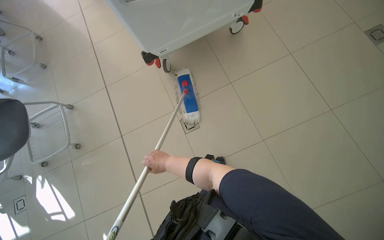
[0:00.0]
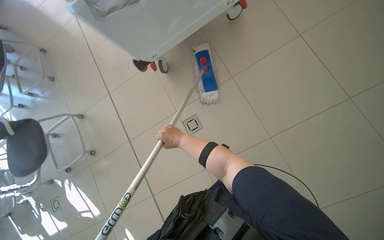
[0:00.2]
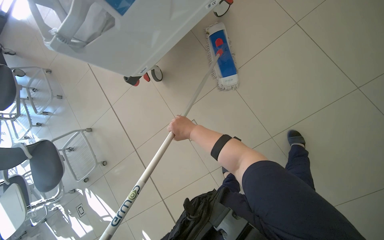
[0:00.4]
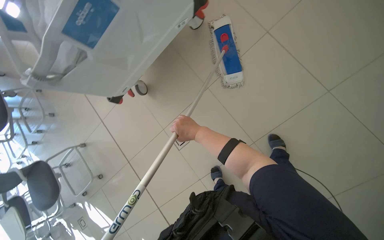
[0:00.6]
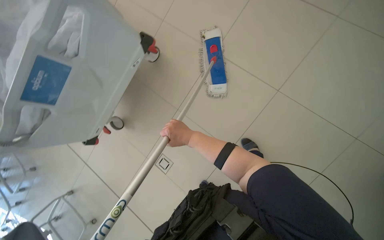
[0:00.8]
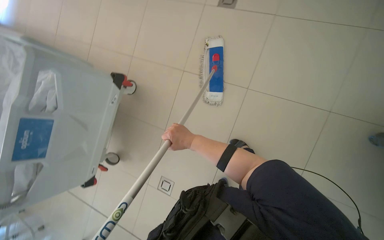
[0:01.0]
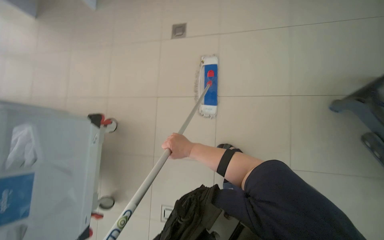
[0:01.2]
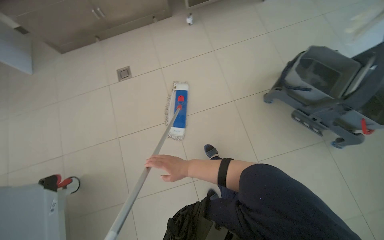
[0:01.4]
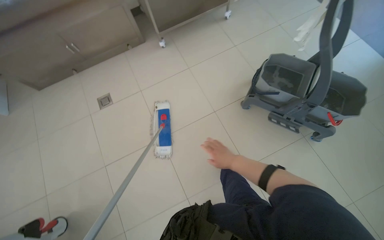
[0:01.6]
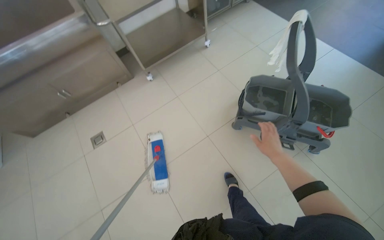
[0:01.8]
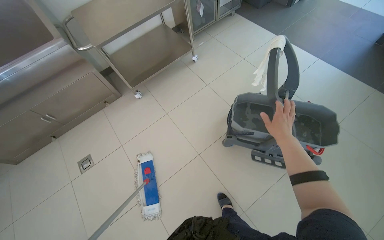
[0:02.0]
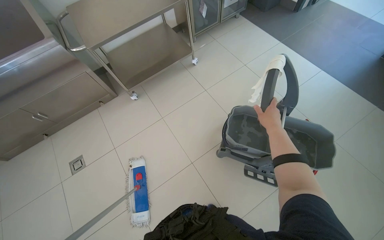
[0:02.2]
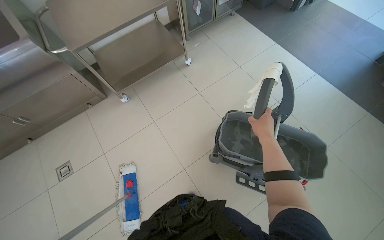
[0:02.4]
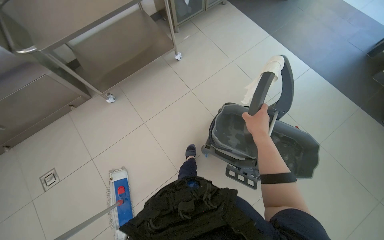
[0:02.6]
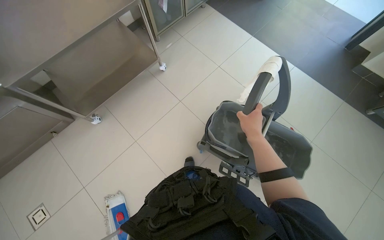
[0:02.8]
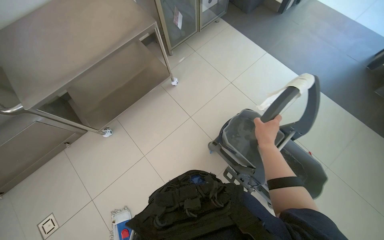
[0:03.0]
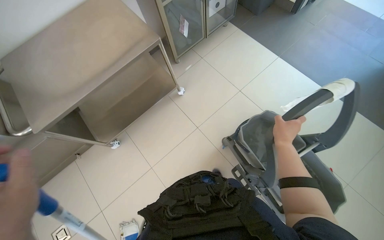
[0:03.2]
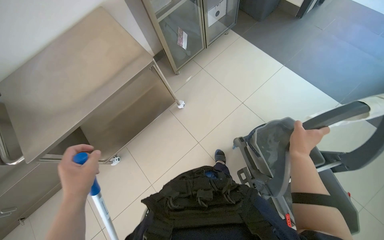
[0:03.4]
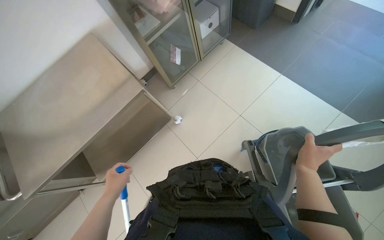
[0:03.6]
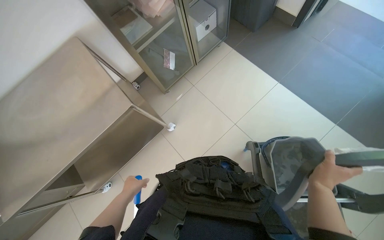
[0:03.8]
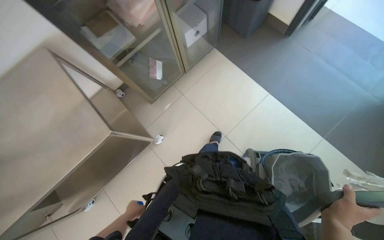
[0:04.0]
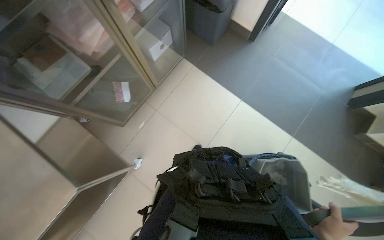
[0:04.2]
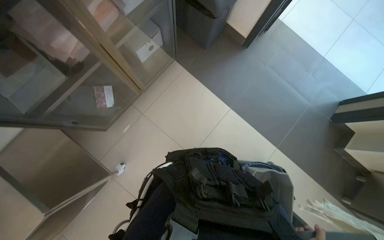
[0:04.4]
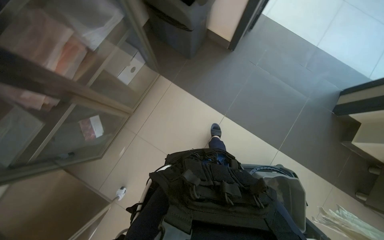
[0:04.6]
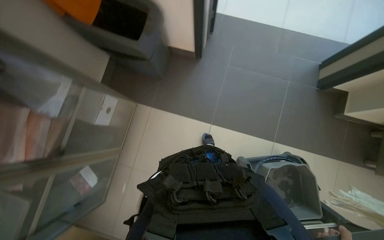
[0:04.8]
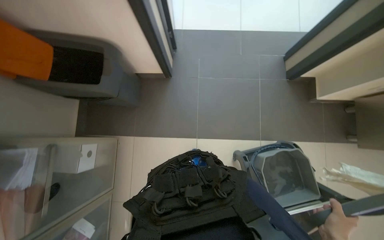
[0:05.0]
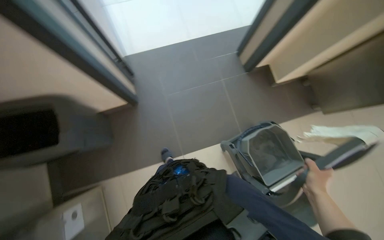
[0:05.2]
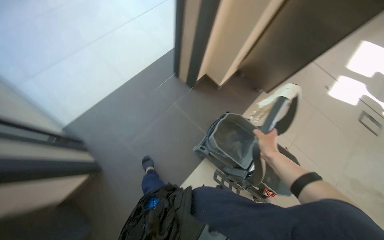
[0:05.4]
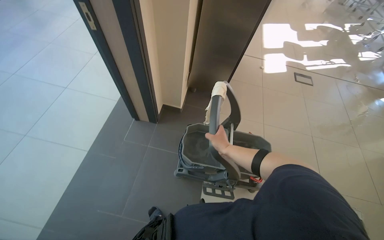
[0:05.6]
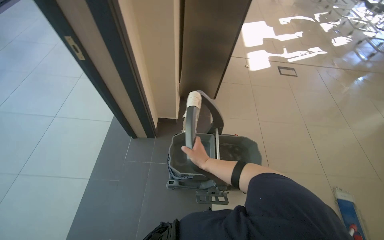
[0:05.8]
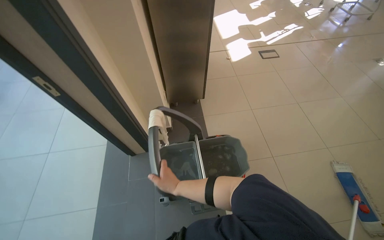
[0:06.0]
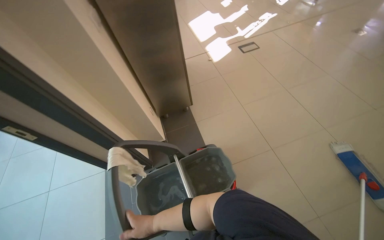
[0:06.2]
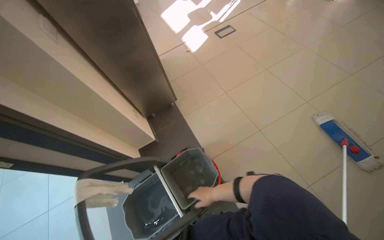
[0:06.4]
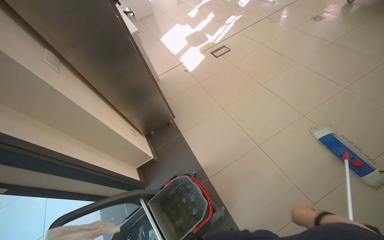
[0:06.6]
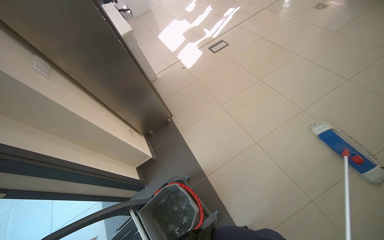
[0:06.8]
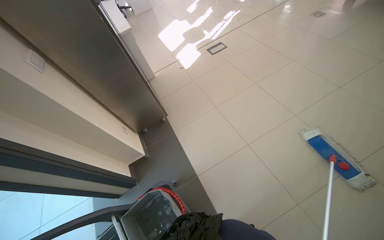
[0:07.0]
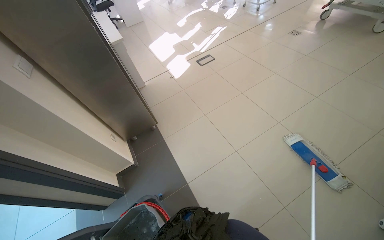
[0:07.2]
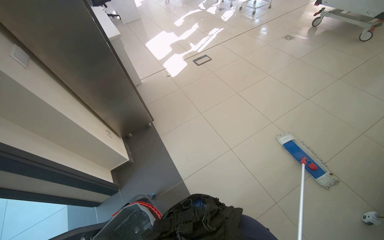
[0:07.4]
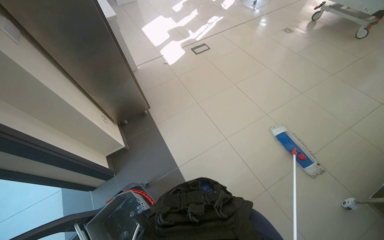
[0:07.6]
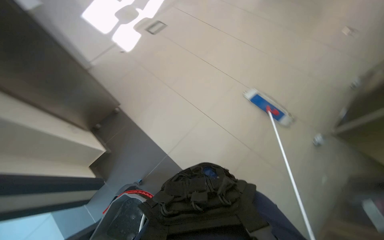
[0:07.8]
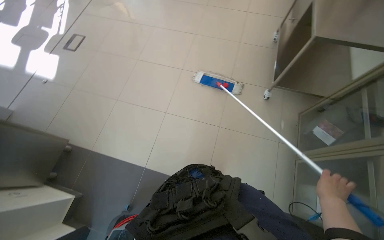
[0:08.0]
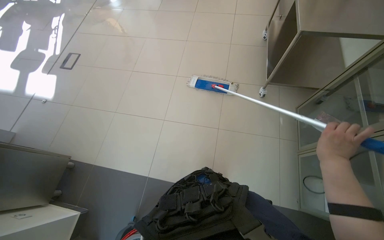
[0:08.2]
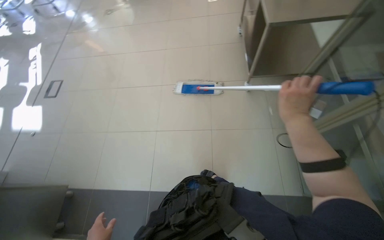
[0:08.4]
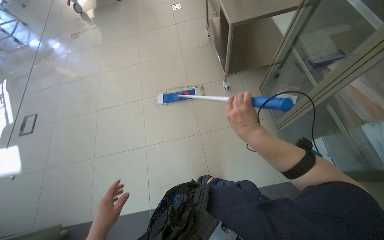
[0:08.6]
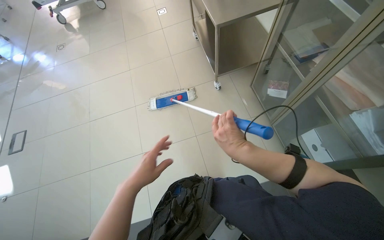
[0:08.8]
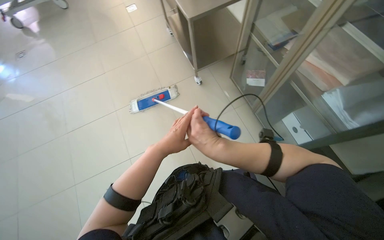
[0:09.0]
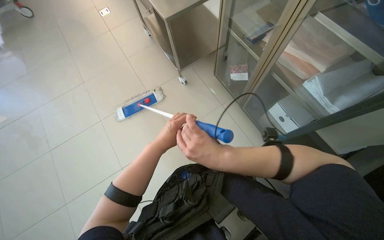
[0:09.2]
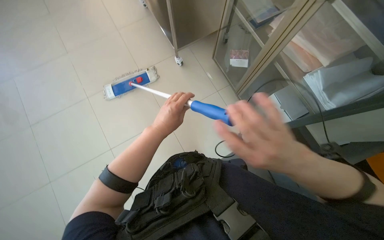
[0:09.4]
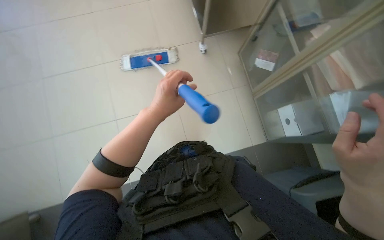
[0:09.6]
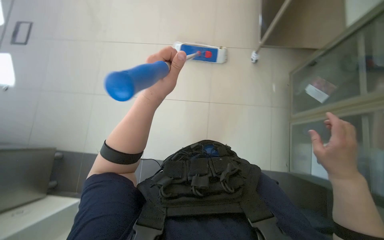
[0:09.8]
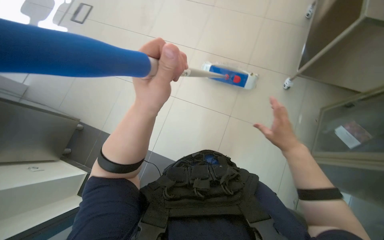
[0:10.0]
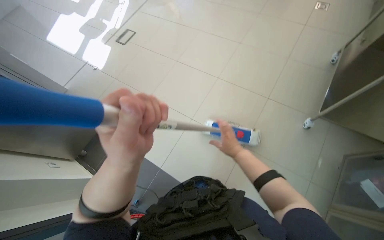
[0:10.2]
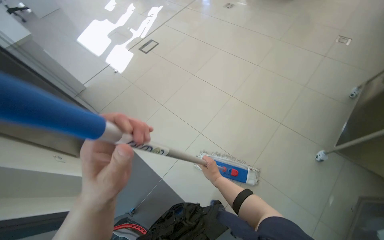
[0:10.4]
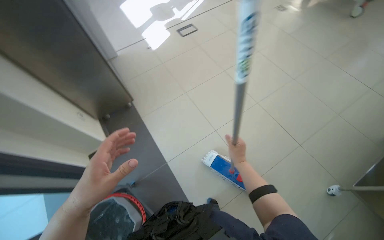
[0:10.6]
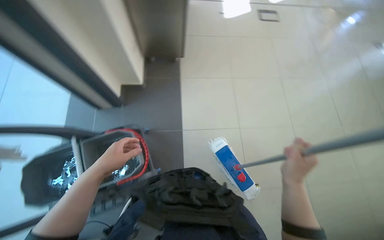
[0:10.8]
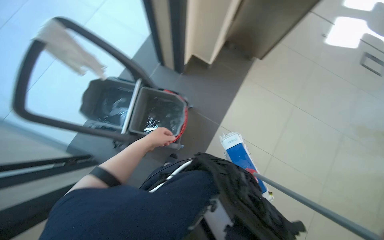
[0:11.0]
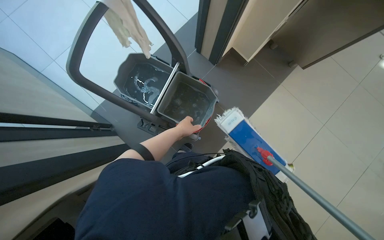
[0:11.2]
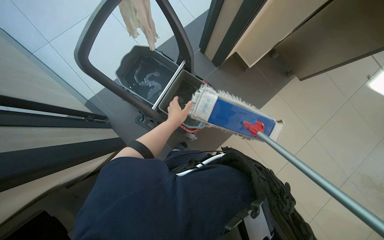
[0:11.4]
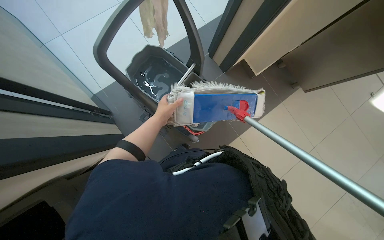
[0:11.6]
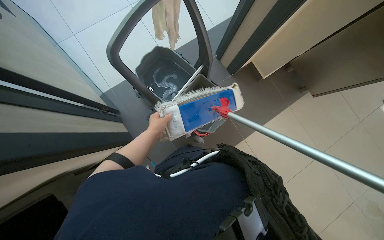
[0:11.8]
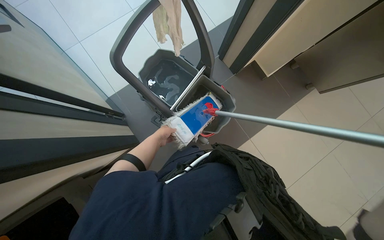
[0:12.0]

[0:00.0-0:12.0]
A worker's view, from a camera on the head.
Job: mopping floor.
The whole recording: Mopping the room floor. The worker mops the tiled floor in the room, moving around furniture and equipment.
0:00.0 to 0:01.6: The head travels some 70 cm. The wearer looks some 90 degrees further to the right. The wearer looks about 30 degrees further upward.
0:01.6 to 0:03.0: The head travels roughly 90 cm.
0:03.0 to 0:04.4: The camera travels some 1 m.
0:04.4 to 0:06.0: The wearer moves about 50 cm. The head rotates approximately 140 degrees to the right. The view tips upward by approximately 20 degrees.
0:06.0 to 0:07.6: The head travels about 50 cm.
0:07.6 to 0:09.0: The wearer looks some 85 degrees further to the right.
0:09.0 to 0:10.4: The wearer's head swings roughly 65 degrees to the left.
0:10.4 to 0:12.0: The camera travels roughly 40 cm. The head turns to the left by some 85 degrees. The view tilts some 15 degrees downward.

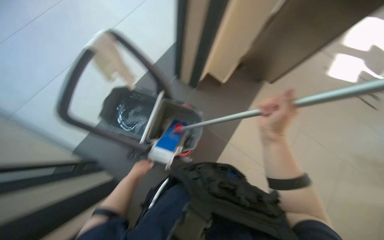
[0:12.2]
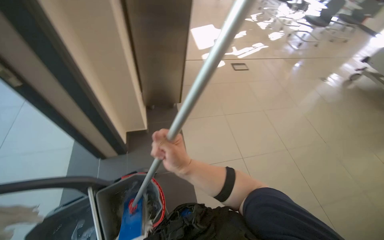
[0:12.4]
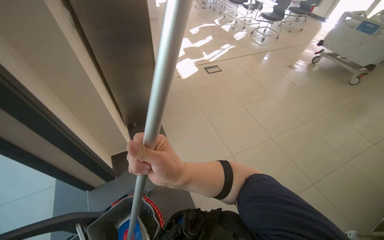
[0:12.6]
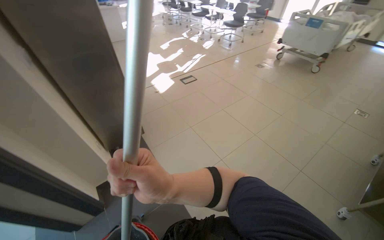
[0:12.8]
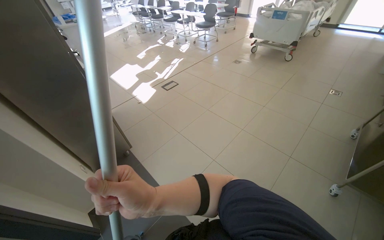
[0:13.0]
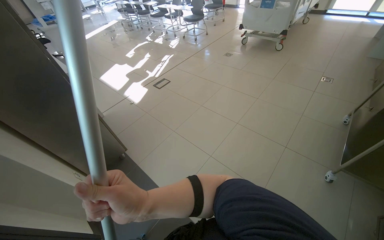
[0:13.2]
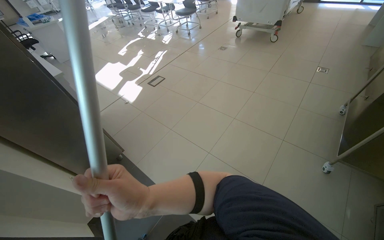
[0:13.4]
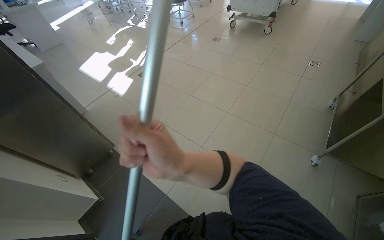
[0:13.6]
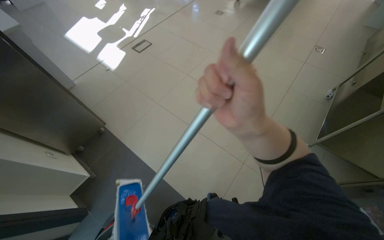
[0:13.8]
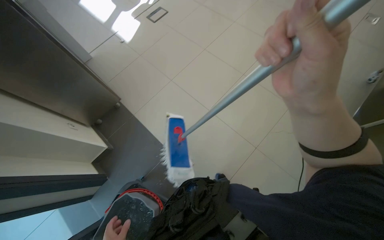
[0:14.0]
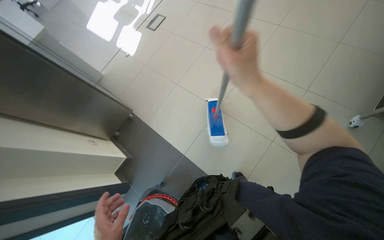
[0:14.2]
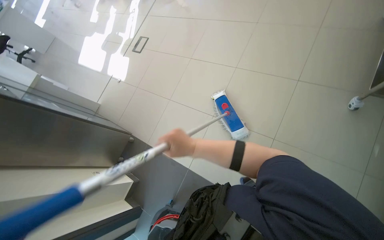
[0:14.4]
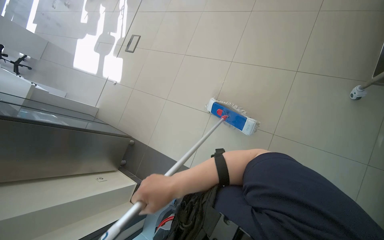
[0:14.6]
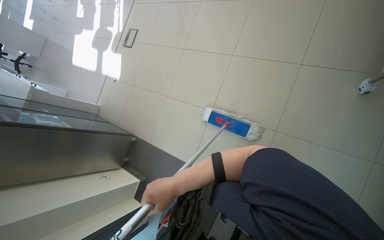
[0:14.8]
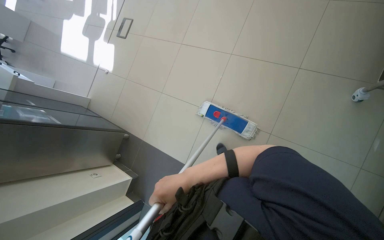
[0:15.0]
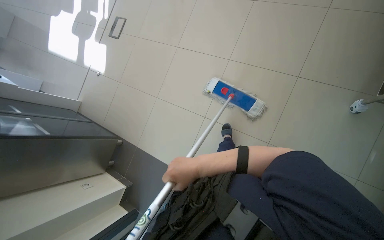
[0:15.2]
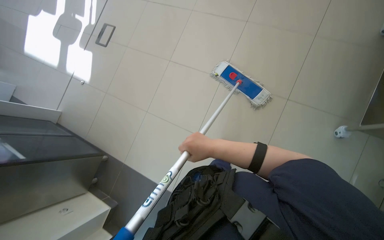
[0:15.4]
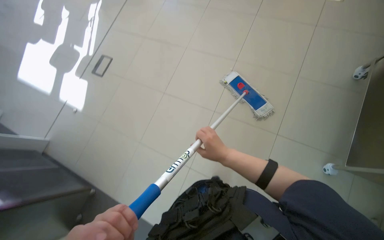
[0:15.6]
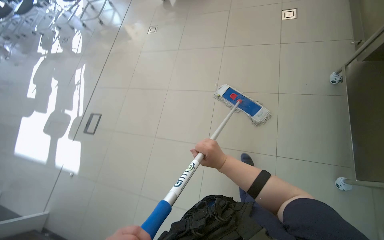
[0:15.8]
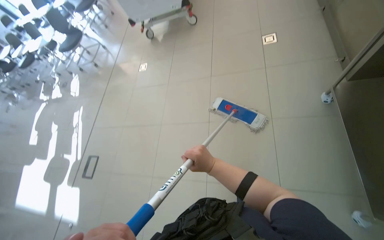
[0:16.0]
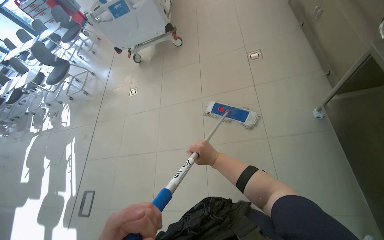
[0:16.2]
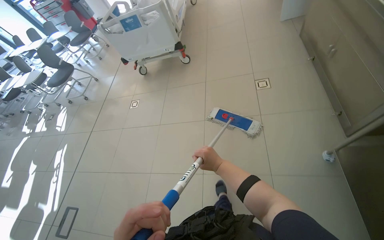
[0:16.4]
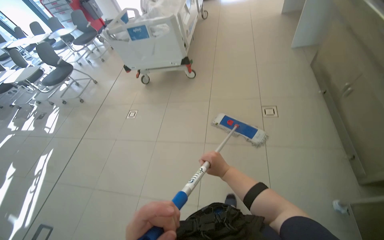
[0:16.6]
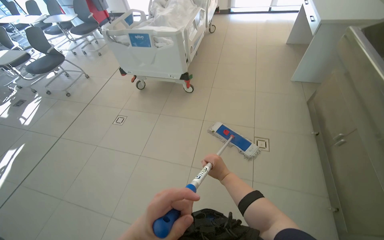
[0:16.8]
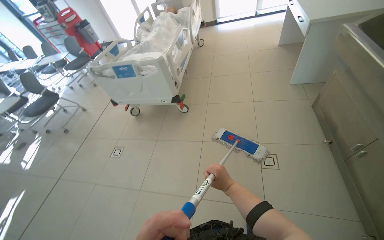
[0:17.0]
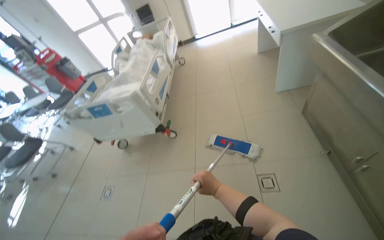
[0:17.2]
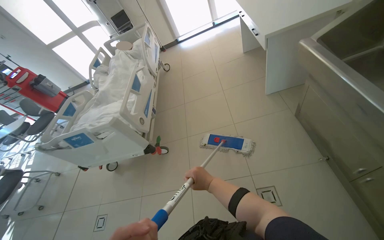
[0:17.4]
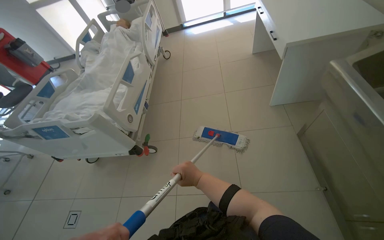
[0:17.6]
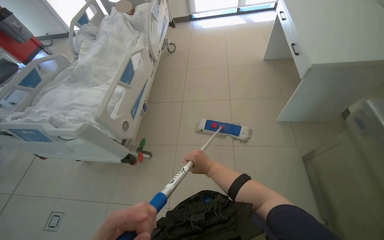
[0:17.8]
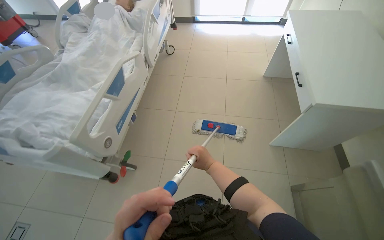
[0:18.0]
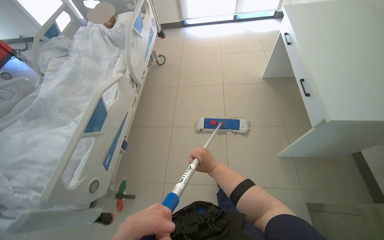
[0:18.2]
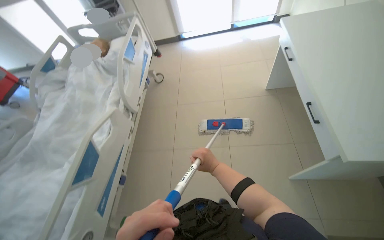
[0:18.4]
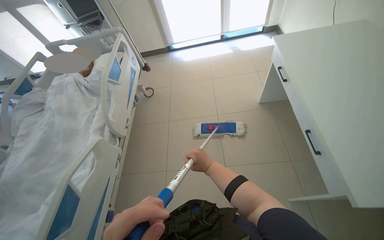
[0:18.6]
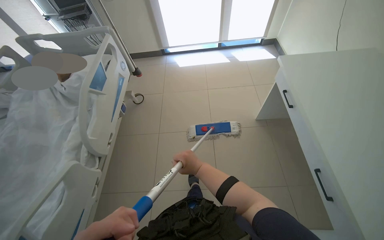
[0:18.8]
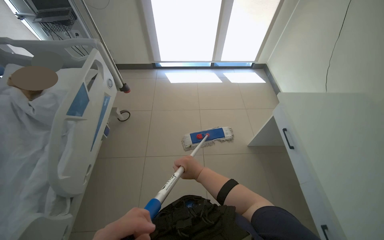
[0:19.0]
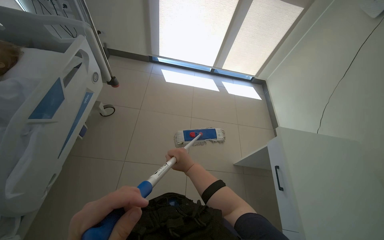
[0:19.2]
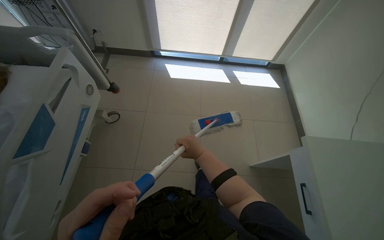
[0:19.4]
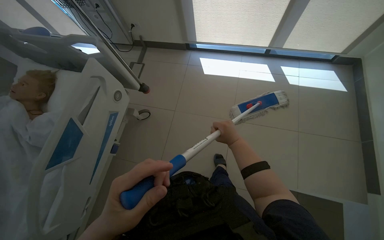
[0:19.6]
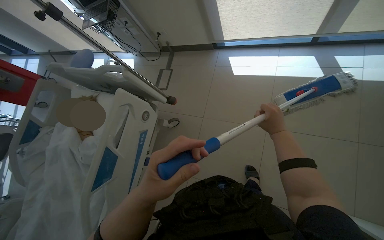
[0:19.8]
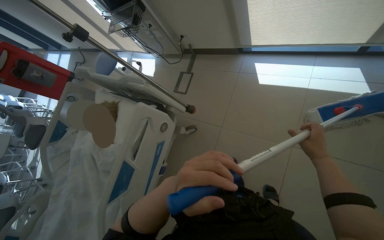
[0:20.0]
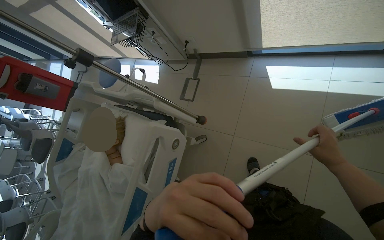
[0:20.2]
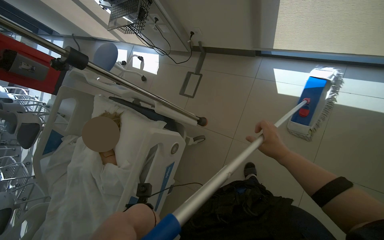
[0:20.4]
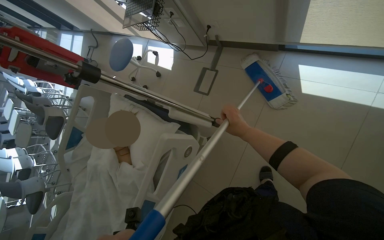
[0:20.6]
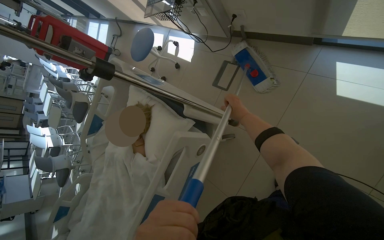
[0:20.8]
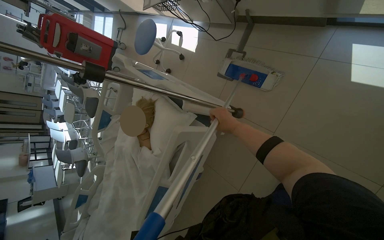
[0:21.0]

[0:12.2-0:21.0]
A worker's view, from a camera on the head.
Job: mopping floor.
The whole recording: Mopping the room floor. The worker mops the tiled floor in the room, moving around furniture and equipment.
0:12.2 to 0:13.6: The camera is carried approximately 50 cm. The head turns to the right by some 95 degrees. The wearer looks roughly 15 degrees further upward.
0:13.6 to 0:15.2: The wearer moves roughly 50 cm. The wearer looks roughly 25 degrees further downward.
0:15.2 to 0:16.6: The wearer moves some 1 m. The view tips upward by approximately 30 degrees.
0:16.6 to 0:18.0: The wearer moves some 1.5 m.
0:18.0 to 0:19.6: The head travels about 1.5 m.
0:19.6 to 0:21.0: The camera travels about 70 cm. The view swings approximately 35 degrees to the left. The view tips downward by approximately 20 degrees.
